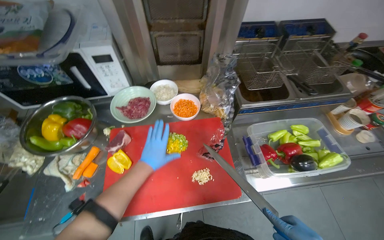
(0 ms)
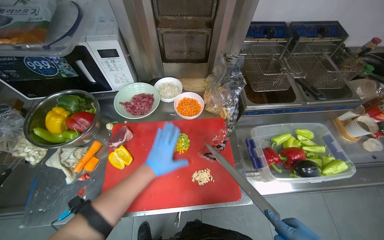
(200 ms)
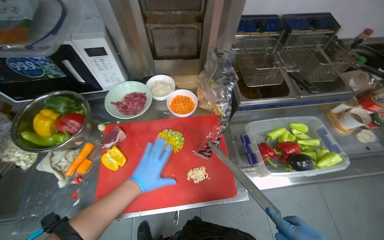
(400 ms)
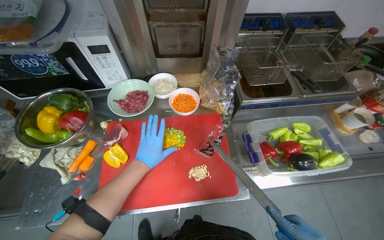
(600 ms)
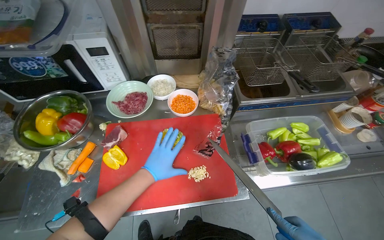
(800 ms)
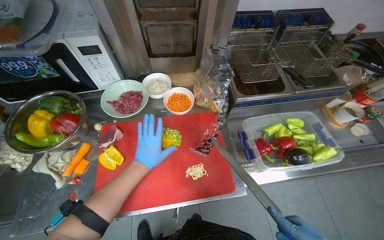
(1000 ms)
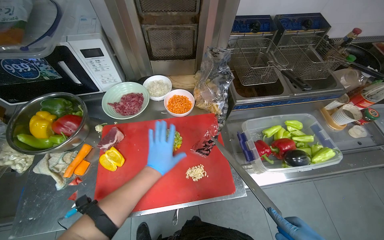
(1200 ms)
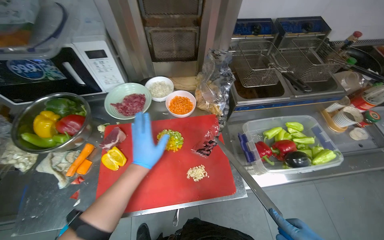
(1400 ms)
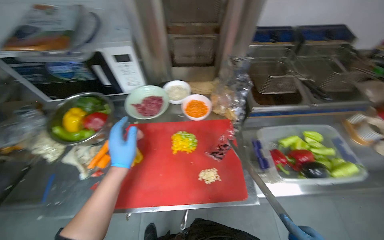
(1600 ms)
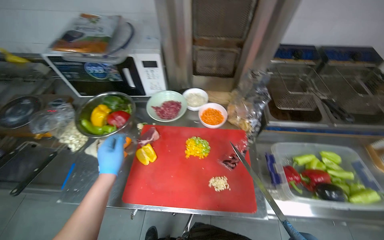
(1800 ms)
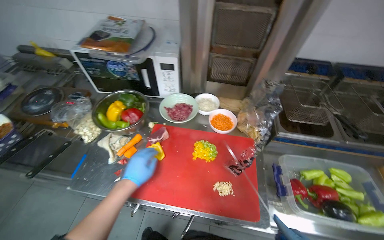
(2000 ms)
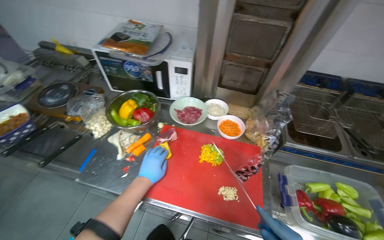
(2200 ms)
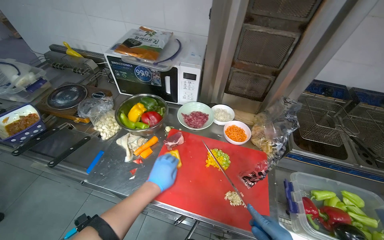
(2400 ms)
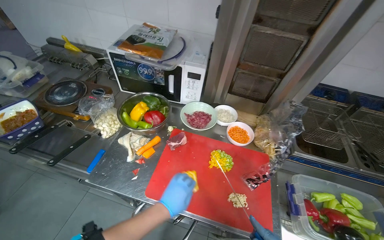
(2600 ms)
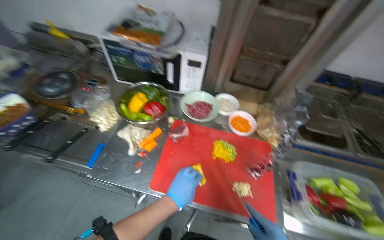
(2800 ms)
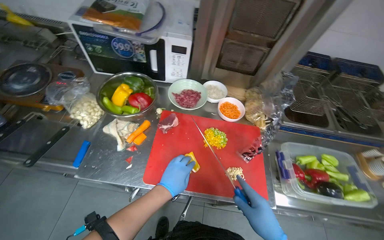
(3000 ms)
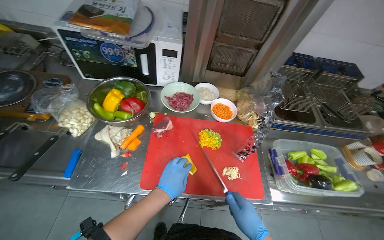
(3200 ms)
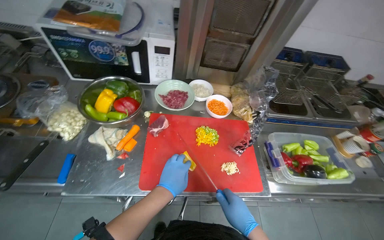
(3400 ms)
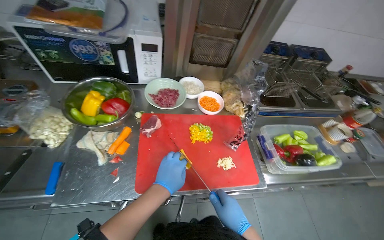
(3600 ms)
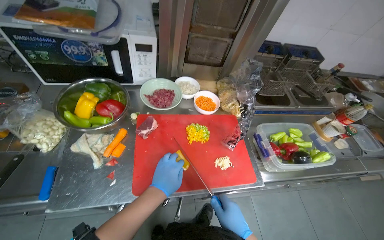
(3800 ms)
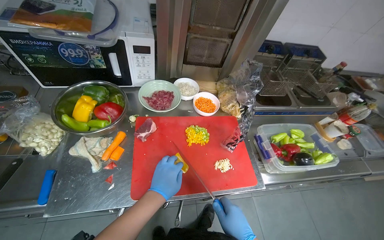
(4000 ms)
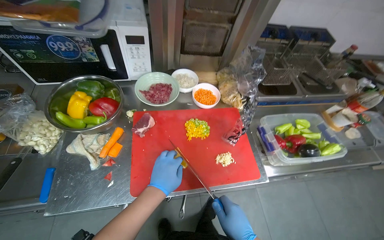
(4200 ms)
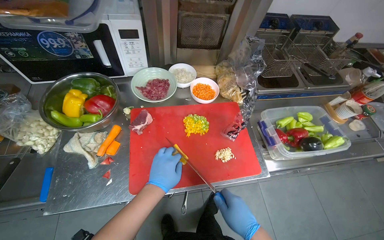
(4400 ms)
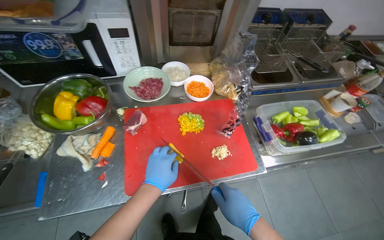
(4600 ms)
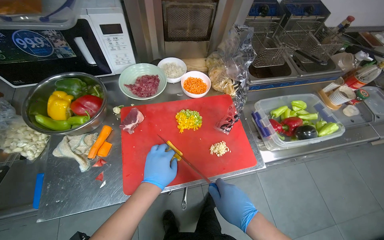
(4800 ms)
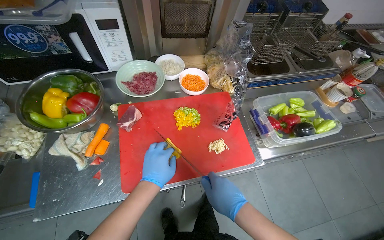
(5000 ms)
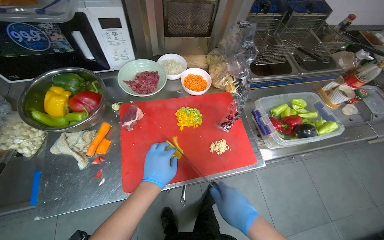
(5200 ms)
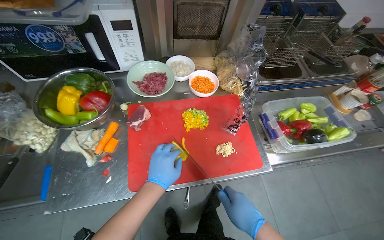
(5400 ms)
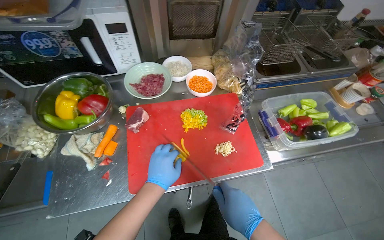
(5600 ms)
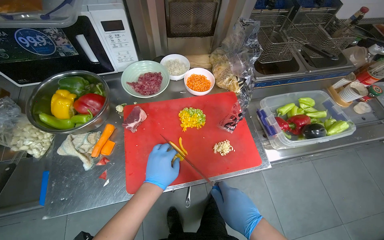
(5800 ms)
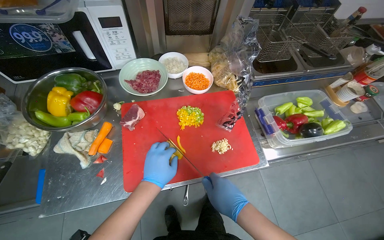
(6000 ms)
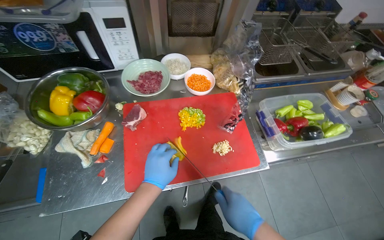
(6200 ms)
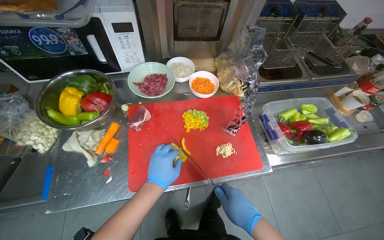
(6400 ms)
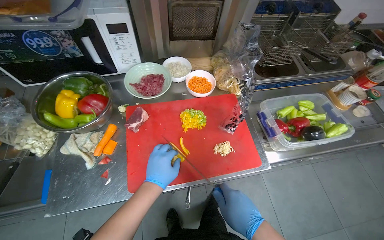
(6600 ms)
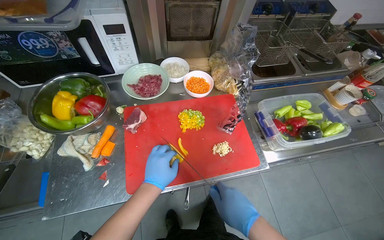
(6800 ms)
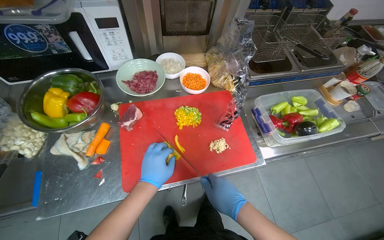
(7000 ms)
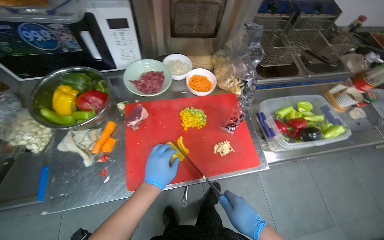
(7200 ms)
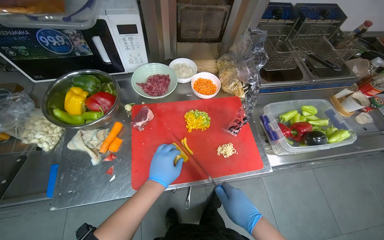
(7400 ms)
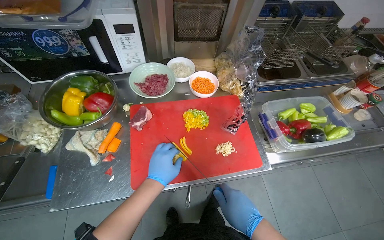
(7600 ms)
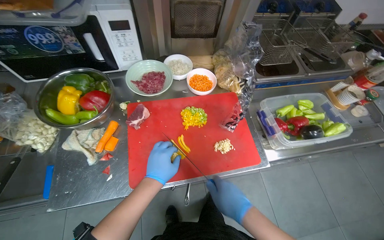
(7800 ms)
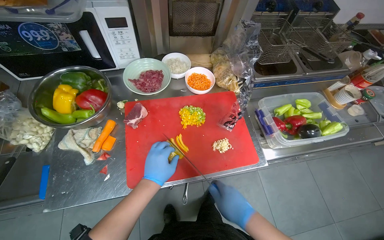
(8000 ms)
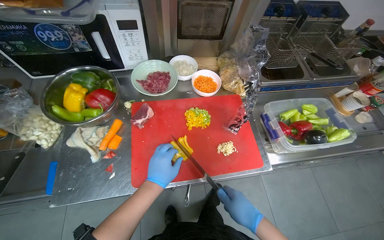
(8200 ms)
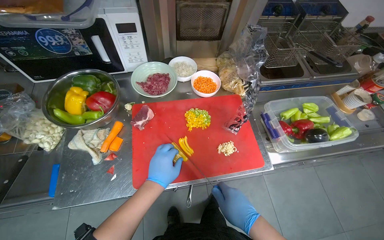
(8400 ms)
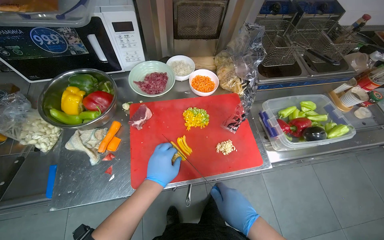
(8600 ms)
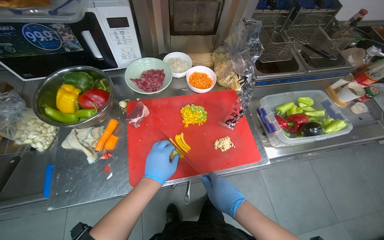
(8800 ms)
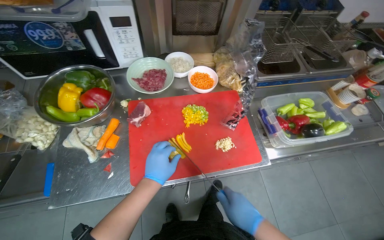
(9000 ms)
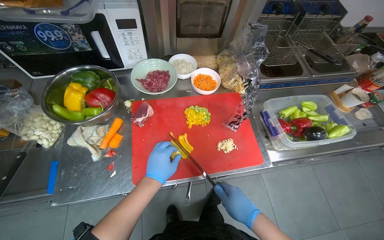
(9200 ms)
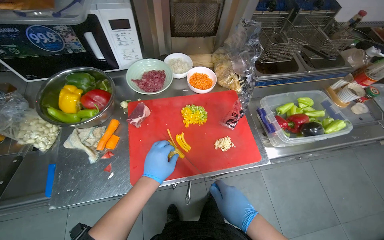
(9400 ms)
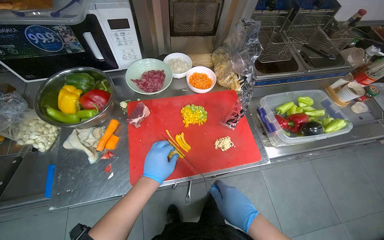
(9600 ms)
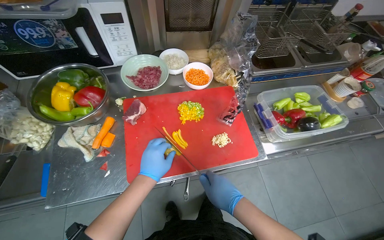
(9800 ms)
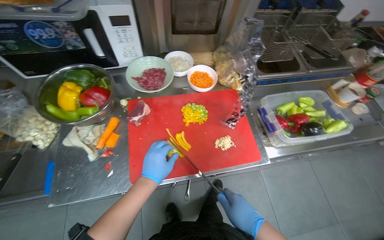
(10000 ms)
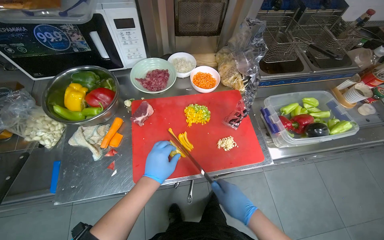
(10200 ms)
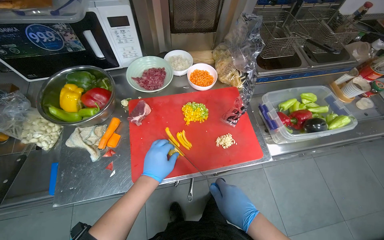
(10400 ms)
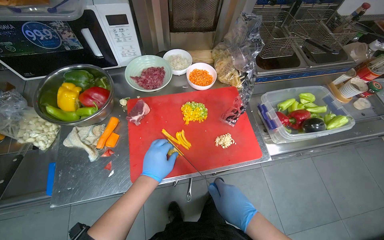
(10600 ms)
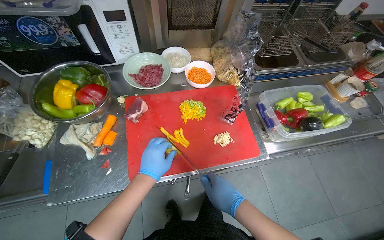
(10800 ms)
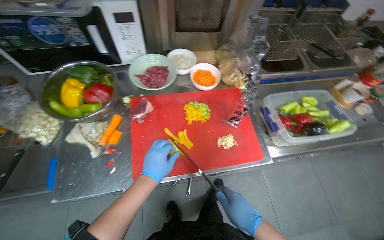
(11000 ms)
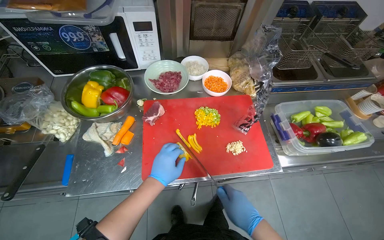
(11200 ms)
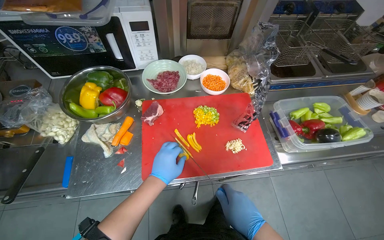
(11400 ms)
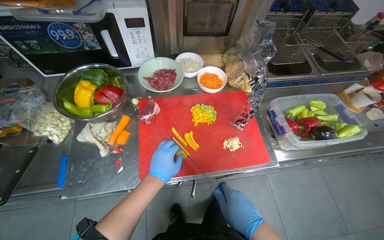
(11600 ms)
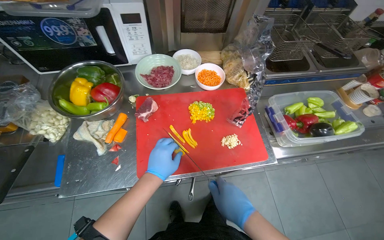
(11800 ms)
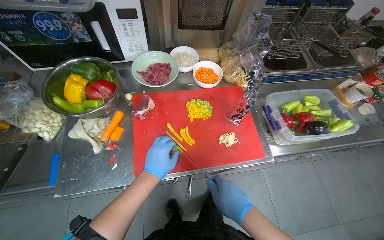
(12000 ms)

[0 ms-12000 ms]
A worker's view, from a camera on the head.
Job: preparing food.
The whole recording: Slicing peppers on cutting board. The worker slices various colored peppers on a red cutting board.
1600 ms to 3000 ms: The left hand shifts roughly 10 cm down the picture.
4400 ms to 12000 ms: The hands are busy where they are.

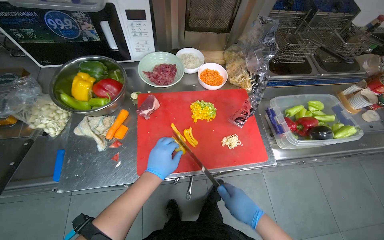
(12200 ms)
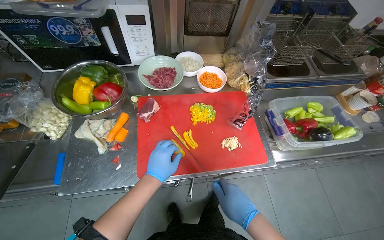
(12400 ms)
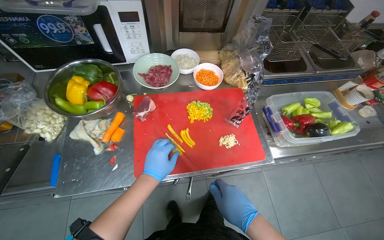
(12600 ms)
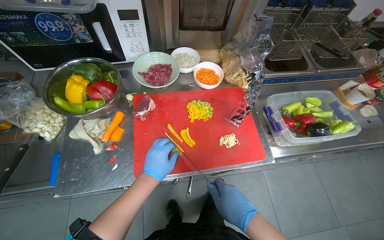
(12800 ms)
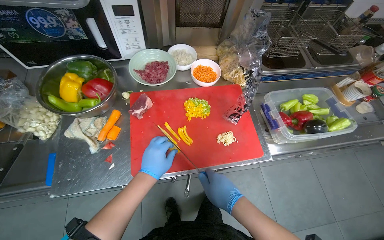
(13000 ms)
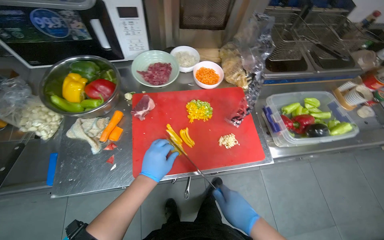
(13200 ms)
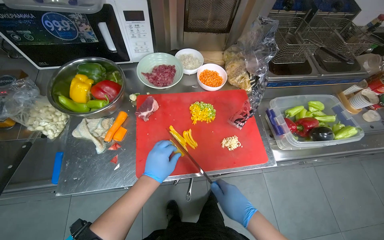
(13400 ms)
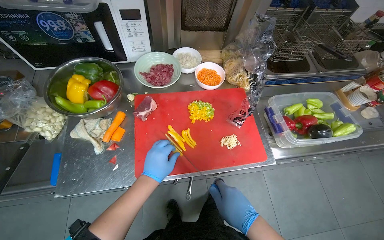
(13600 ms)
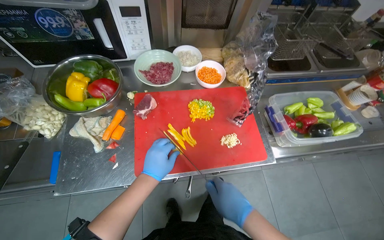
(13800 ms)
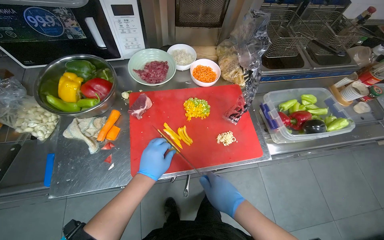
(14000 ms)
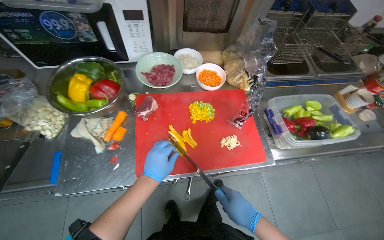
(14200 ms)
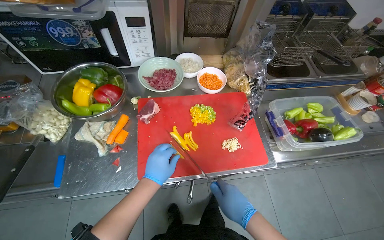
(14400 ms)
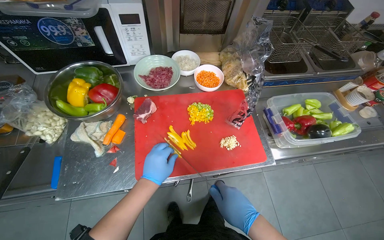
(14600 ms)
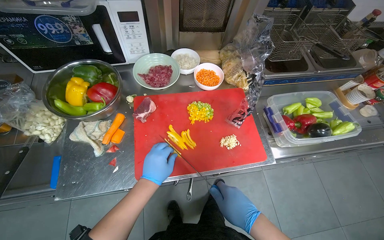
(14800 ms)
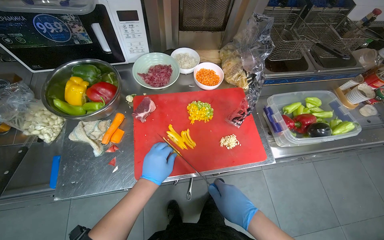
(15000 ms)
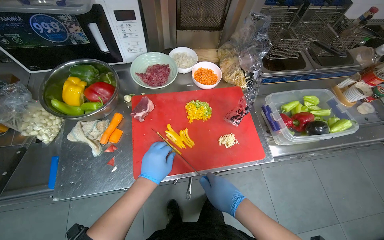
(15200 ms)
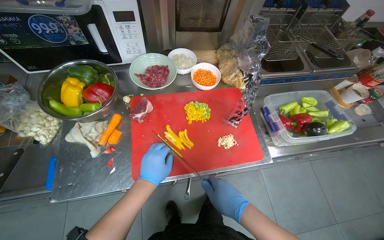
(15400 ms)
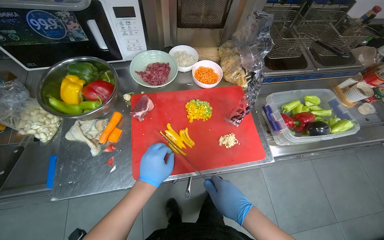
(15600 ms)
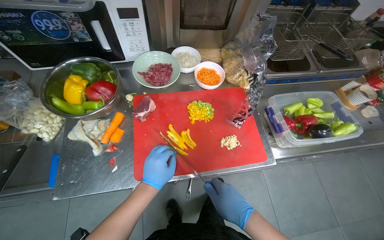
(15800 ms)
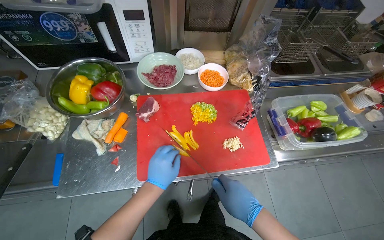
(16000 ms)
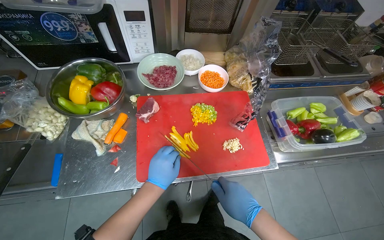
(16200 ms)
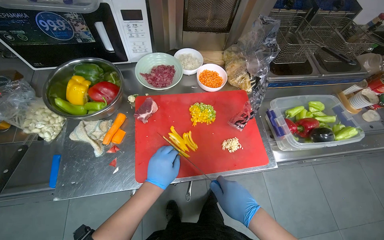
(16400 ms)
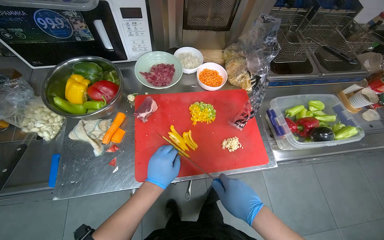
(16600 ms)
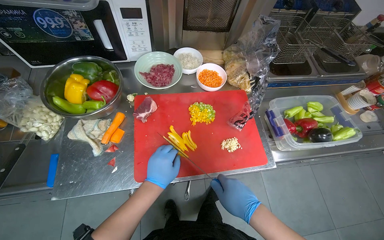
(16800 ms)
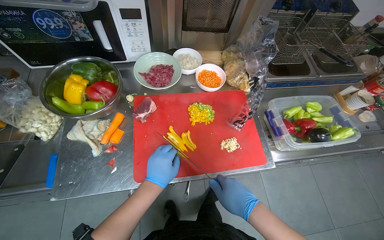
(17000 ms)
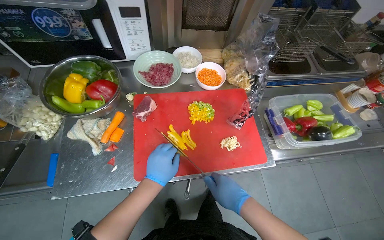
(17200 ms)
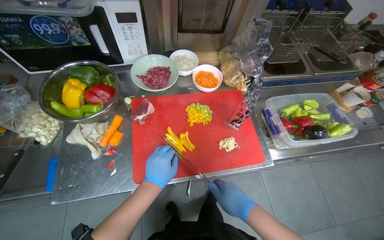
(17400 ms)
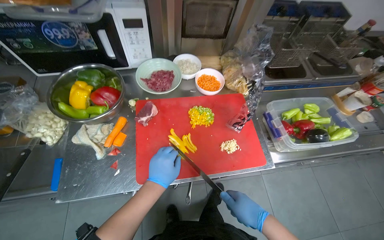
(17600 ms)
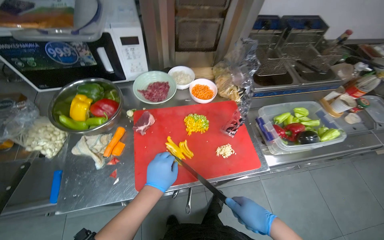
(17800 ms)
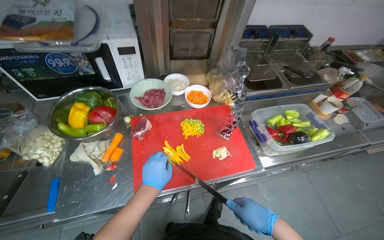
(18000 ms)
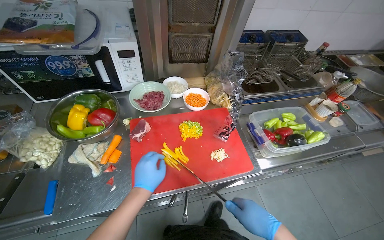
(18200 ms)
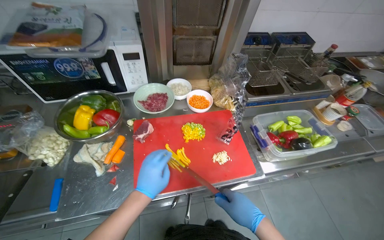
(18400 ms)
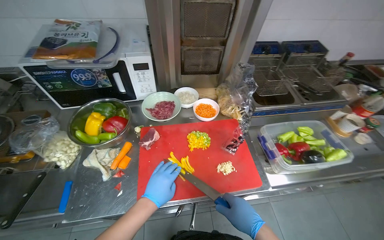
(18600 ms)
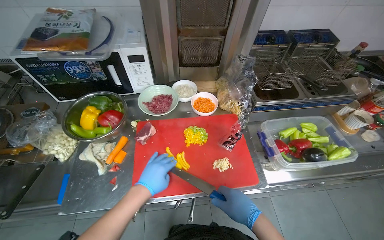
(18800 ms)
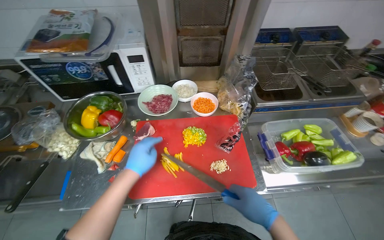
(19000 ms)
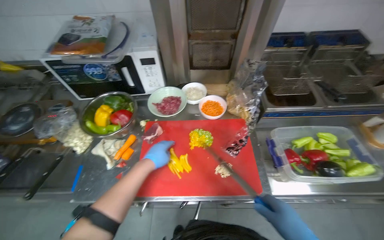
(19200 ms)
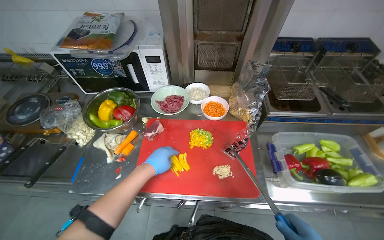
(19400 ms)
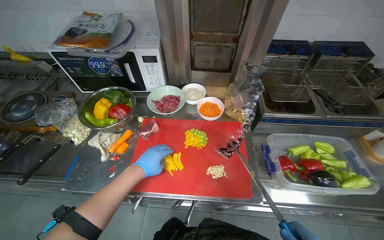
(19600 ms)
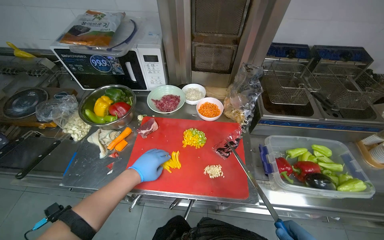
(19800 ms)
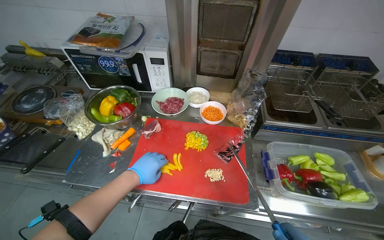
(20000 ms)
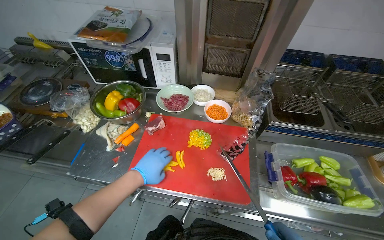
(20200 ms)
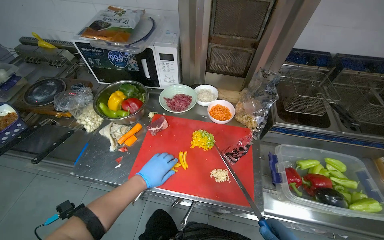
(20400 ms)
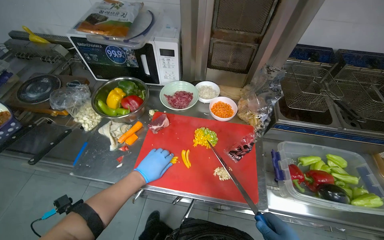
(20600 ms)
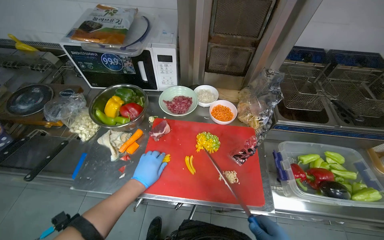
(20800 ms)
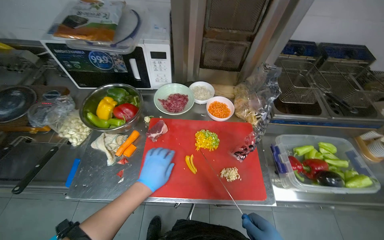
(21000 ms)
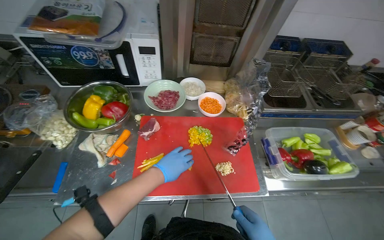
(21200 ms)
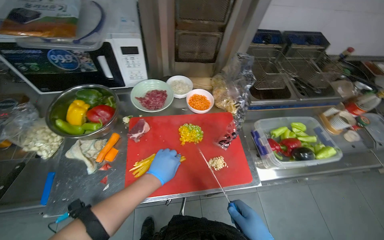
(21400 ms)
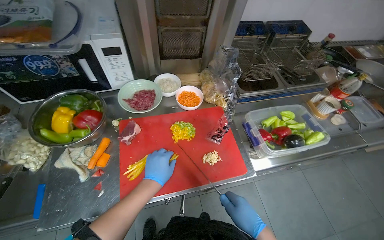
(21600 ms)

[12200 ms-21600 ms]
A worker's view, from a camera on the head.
Job: preparing food.
The whole recording: Slicing peppers on cutting board. The worker slices various colored peppers on a red cutting board.
12200 ms to 18400 ms: The hands are busy where they are.
18400 ms to 20000 ms: The head turns to the left by roughly 20 degrees.
20000 ms to 21600 ms: The wearer's head swings roughly 20 degrees to the right.
